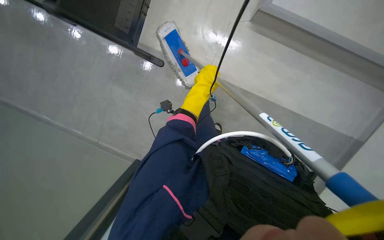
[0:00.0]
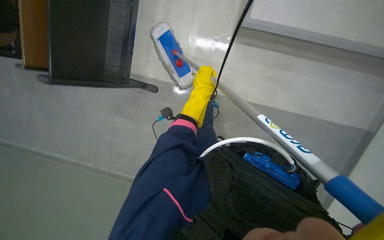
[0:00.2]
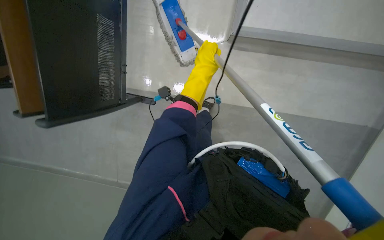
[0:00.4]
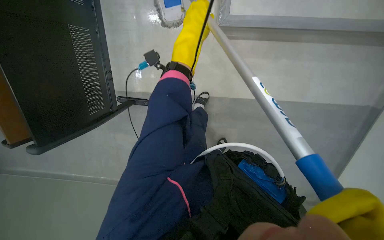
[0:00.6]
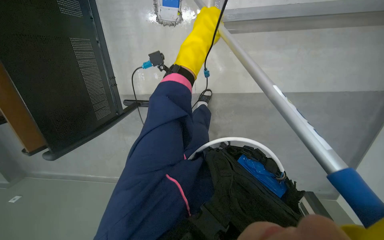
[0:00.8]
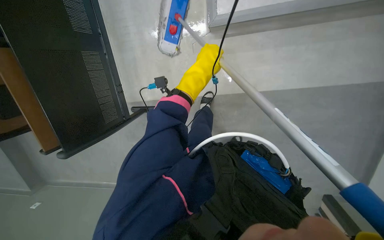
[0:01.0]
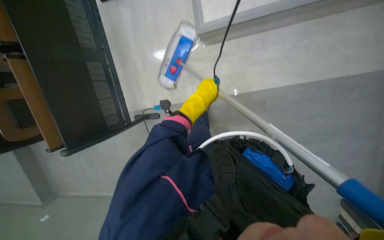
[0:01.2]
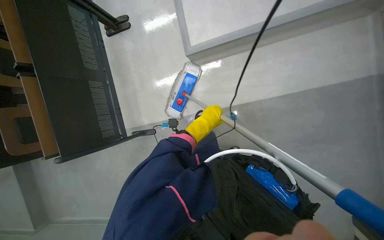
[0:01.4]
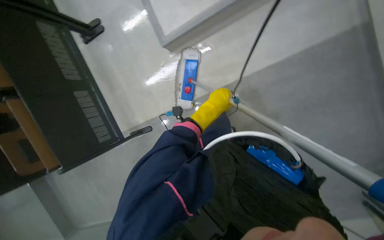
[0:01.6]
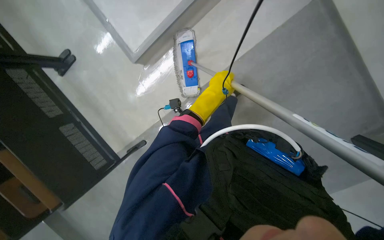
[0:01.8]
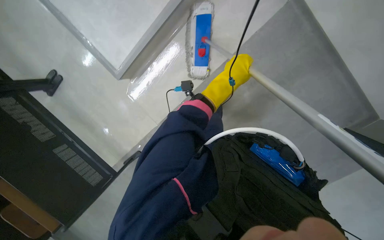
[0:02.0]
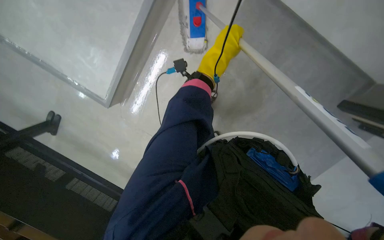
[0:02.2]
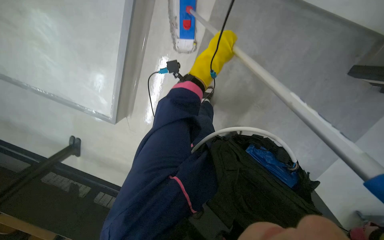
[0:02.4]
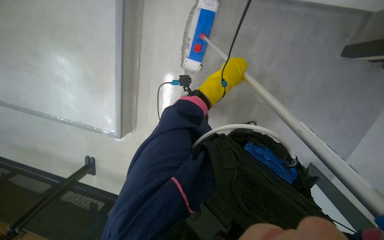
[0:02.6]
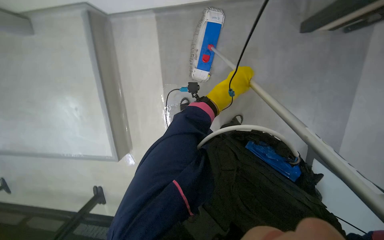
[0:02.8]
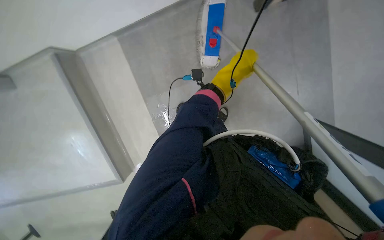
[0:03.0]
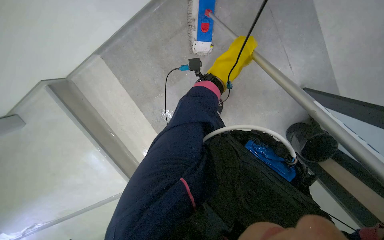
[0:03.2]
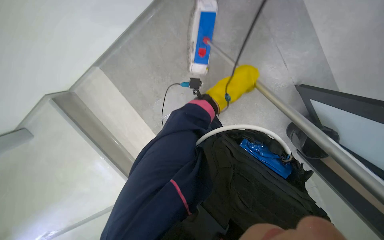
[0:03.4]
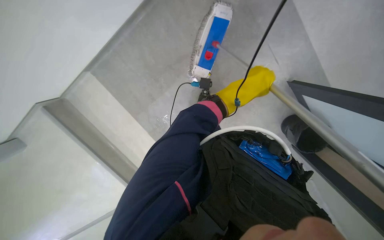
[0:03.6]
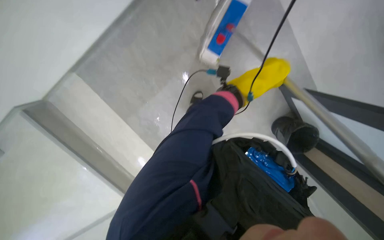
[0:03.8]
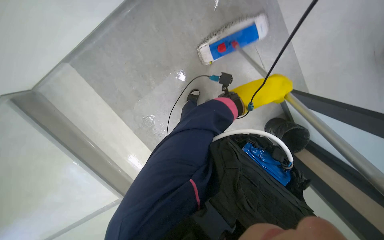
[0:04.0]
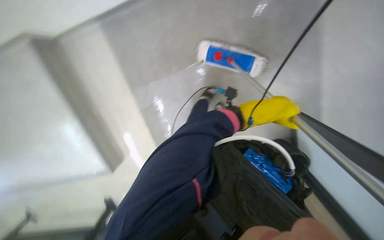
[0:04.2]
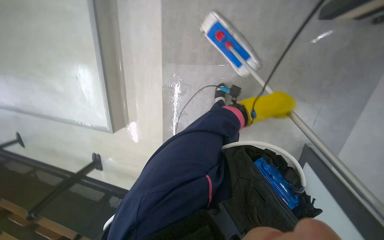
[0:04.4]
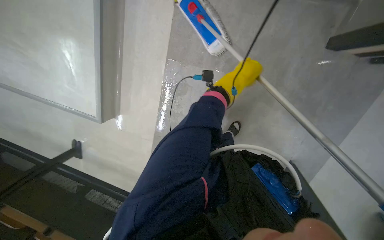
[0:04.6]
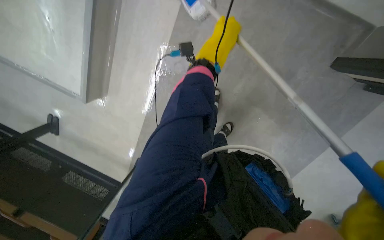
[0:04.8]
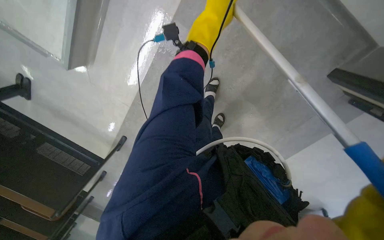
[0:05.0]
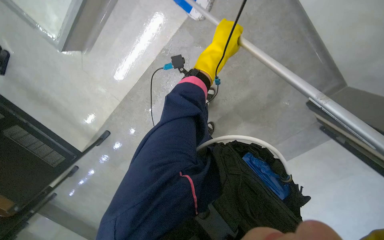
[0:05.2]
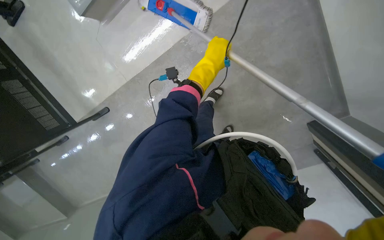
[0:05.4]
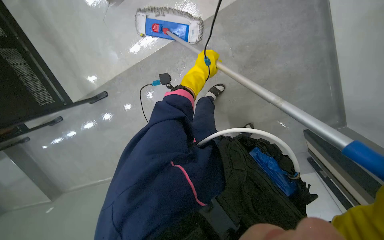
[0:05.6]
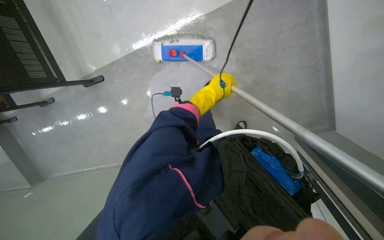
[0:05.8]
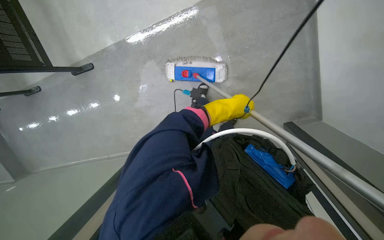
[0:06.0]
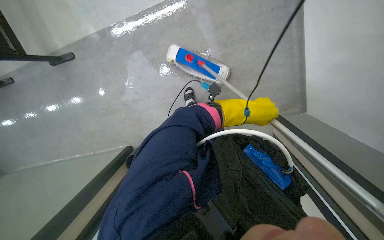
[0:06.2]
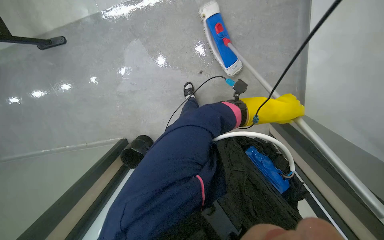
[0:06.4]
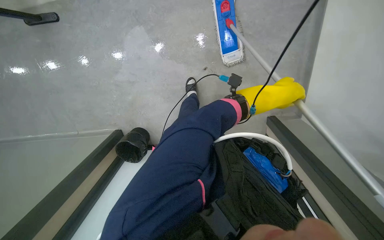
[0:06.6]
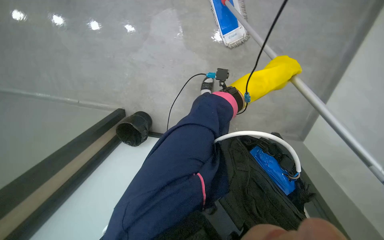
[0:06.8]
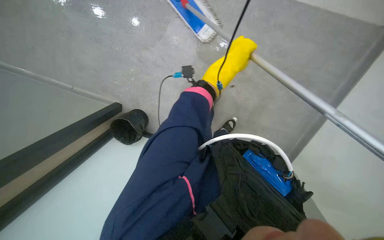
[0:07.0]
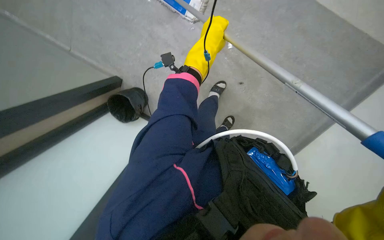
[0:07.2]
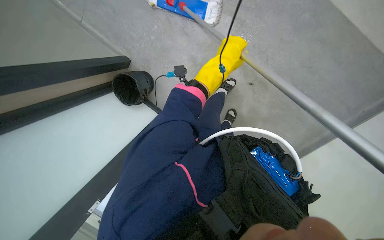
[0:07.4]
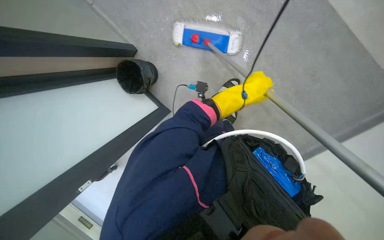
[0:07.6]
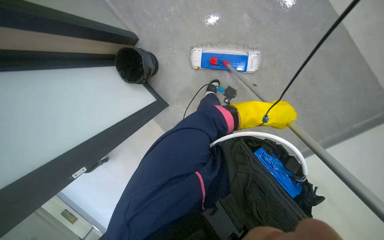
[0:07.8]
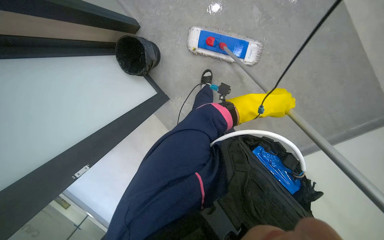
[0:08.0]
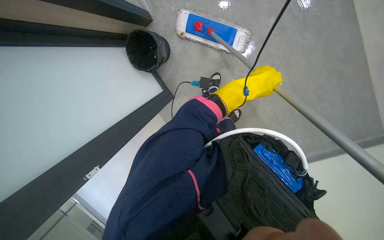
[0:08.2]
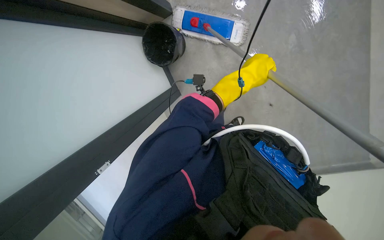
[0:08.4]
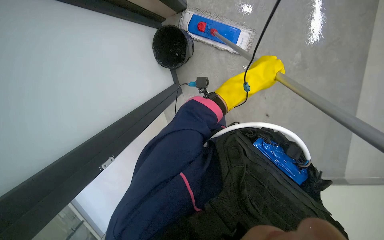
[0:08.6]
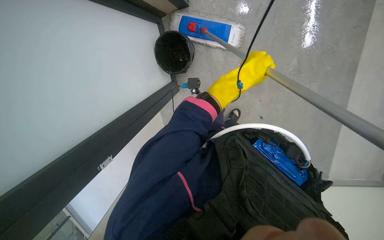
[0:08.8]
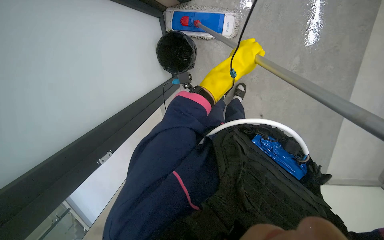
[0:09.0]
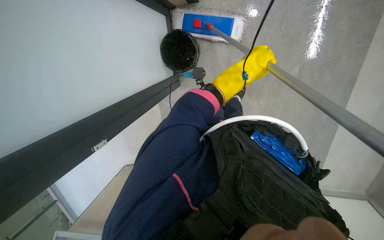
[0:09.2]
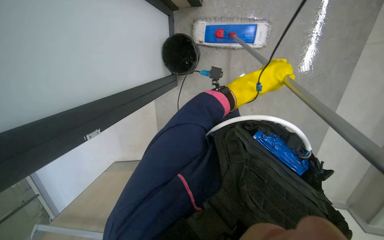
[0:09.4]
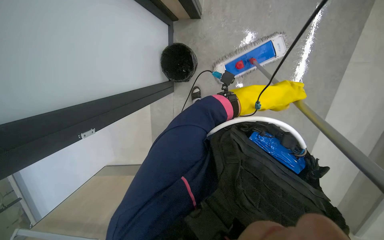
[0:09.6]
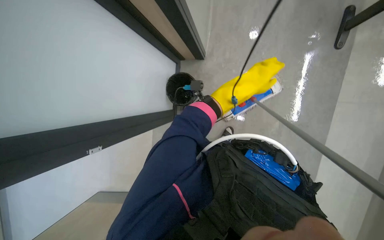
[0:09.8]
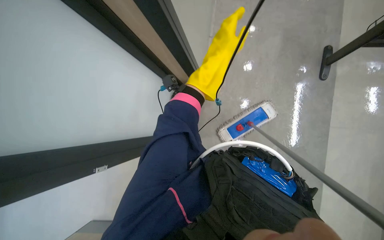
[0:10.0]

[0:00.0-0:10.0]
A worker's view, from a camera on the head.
Job: mopping floor.
The whole recording: Mopping the floor. The worker mops the floor with a long-handled mop.
0:01.4 to 0:02.8: The scene turns roughly 60 degrees counterclockwise in the picture.
0:02.8 to 0:04.2: The left hand goes approximately 15 cm to the right.
0:04.2 to 0:05.8: The camera is aimed some 25 degrees further to the right. The view tips downward by some 15 degrees.
0:05.8 to 0:07.2: The left hand reaches some 20 cm to the right, then returns.
0:07.2 to 0:08.6: The left hand heads down the picture, covering about 20 cm.
0:08.6 to 0:10.0: The view tips upward by some 30 degrees.

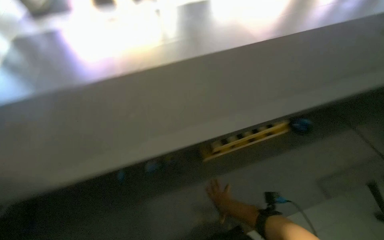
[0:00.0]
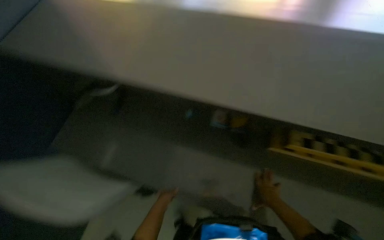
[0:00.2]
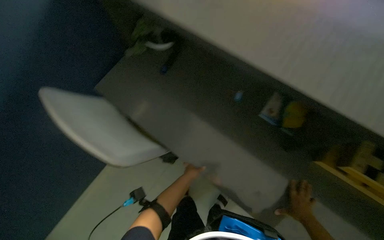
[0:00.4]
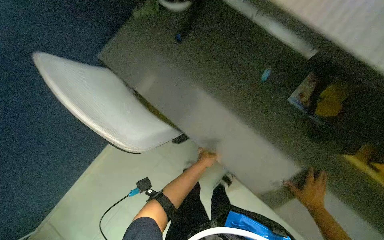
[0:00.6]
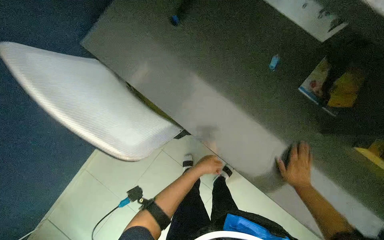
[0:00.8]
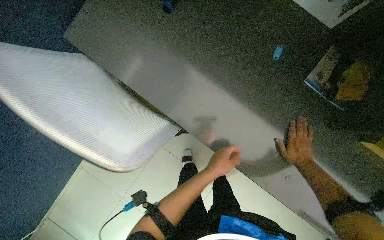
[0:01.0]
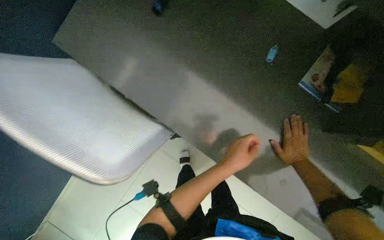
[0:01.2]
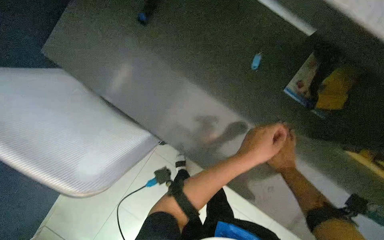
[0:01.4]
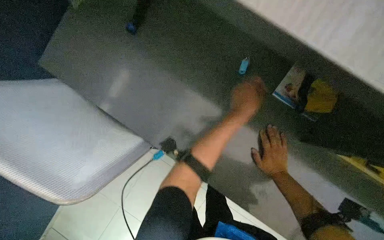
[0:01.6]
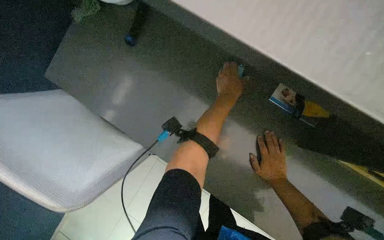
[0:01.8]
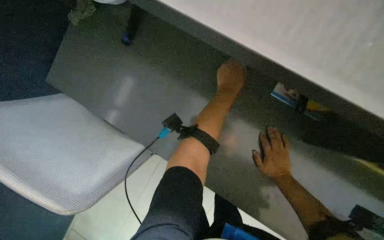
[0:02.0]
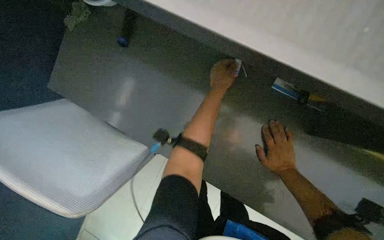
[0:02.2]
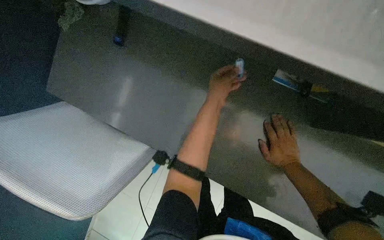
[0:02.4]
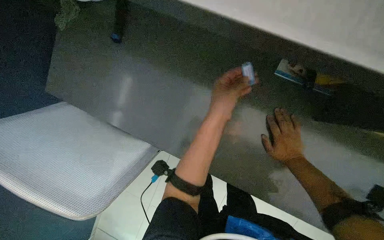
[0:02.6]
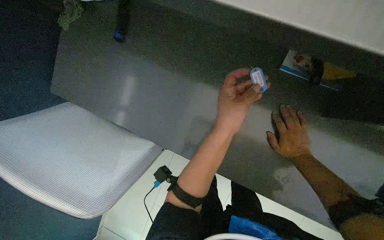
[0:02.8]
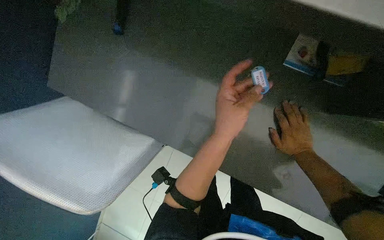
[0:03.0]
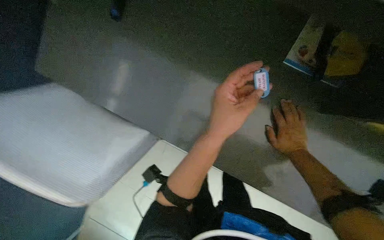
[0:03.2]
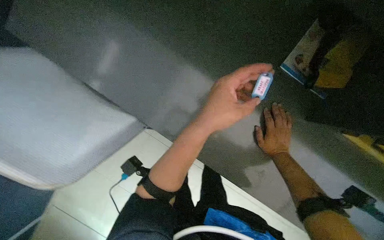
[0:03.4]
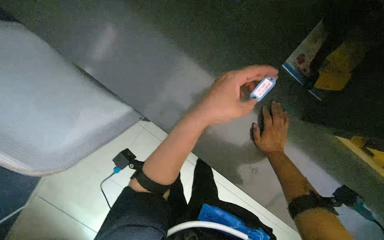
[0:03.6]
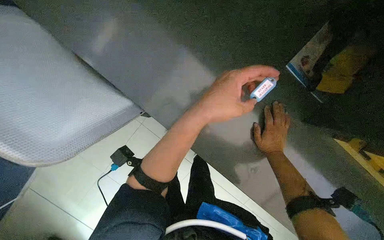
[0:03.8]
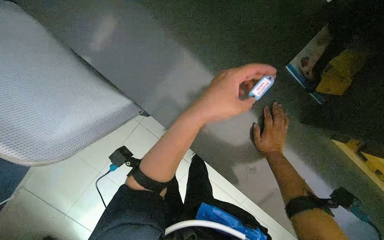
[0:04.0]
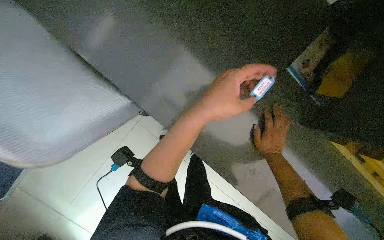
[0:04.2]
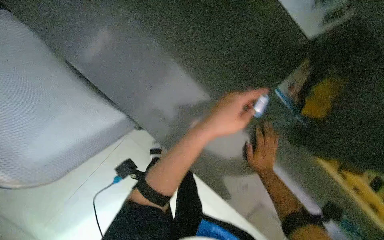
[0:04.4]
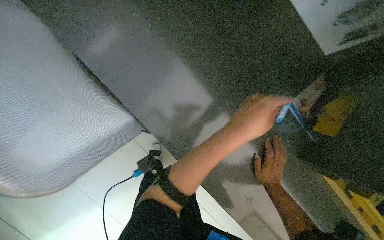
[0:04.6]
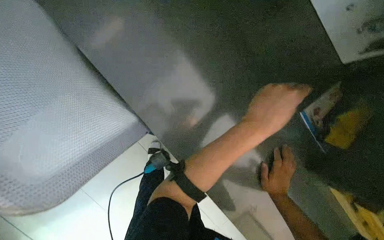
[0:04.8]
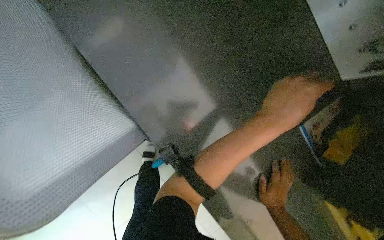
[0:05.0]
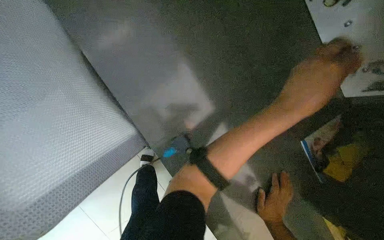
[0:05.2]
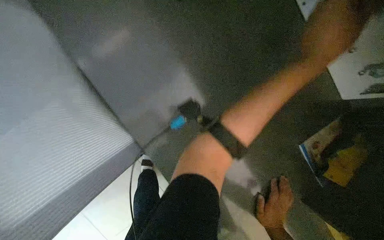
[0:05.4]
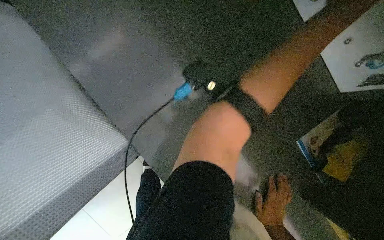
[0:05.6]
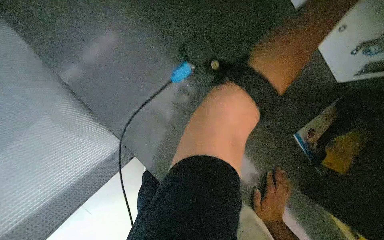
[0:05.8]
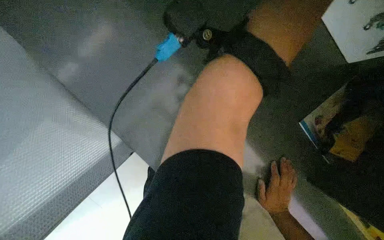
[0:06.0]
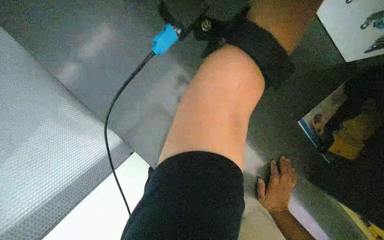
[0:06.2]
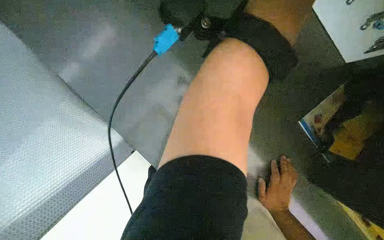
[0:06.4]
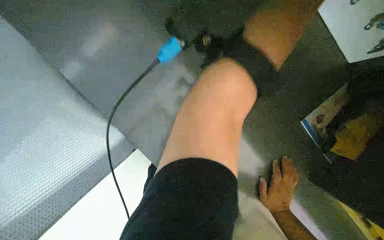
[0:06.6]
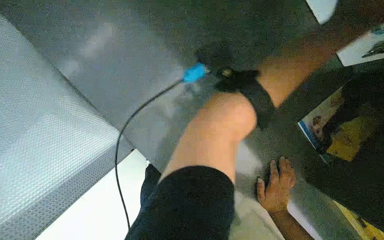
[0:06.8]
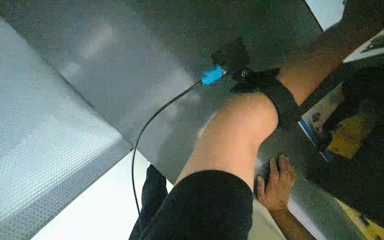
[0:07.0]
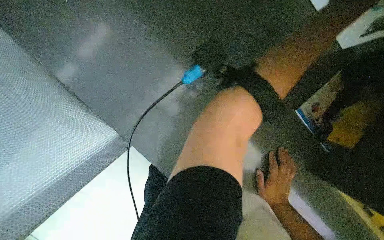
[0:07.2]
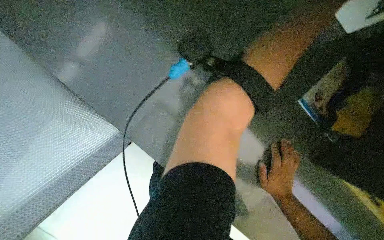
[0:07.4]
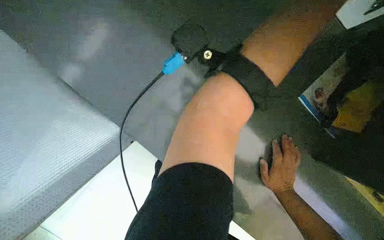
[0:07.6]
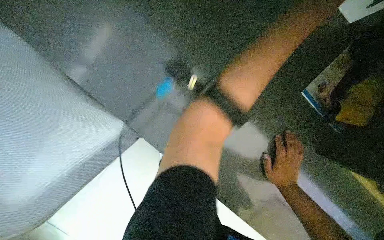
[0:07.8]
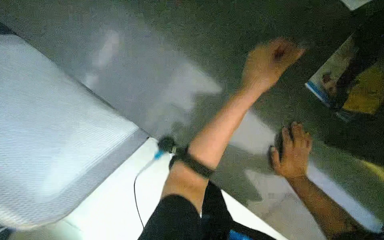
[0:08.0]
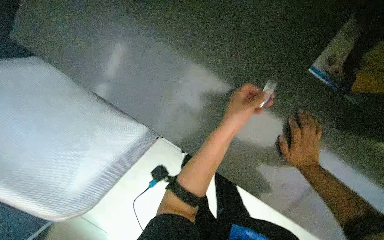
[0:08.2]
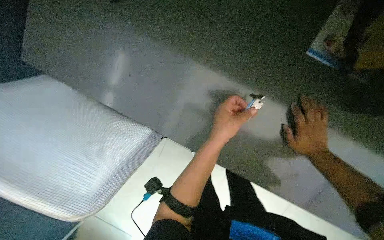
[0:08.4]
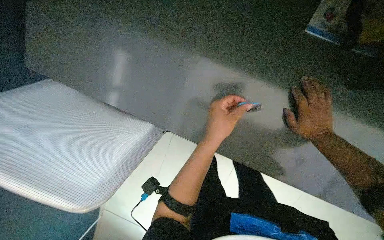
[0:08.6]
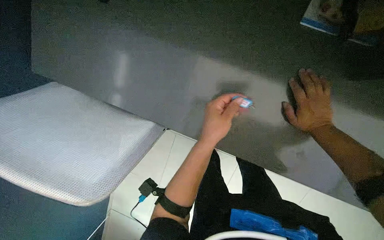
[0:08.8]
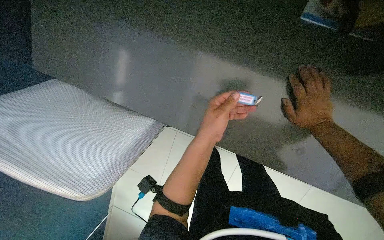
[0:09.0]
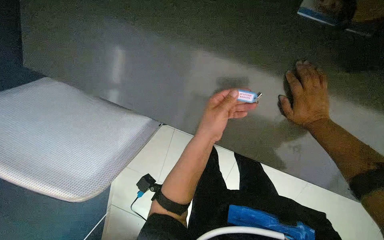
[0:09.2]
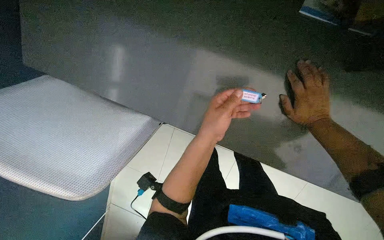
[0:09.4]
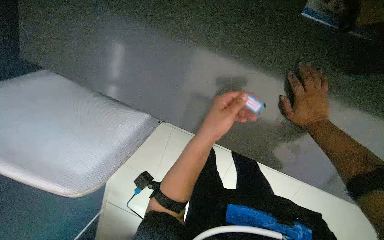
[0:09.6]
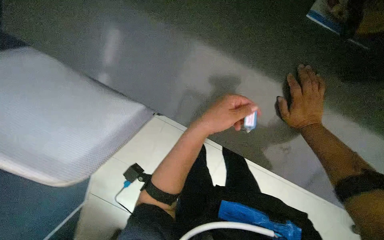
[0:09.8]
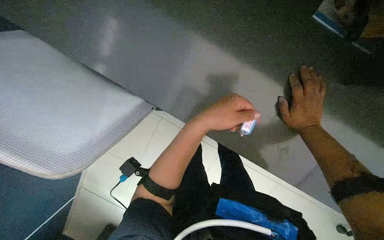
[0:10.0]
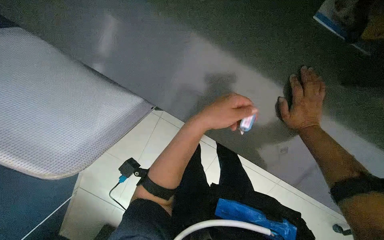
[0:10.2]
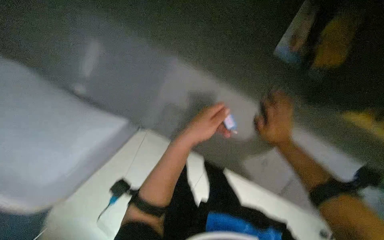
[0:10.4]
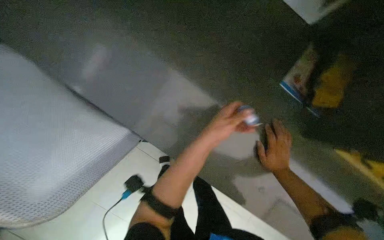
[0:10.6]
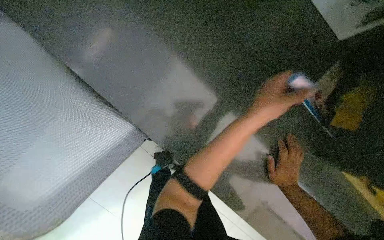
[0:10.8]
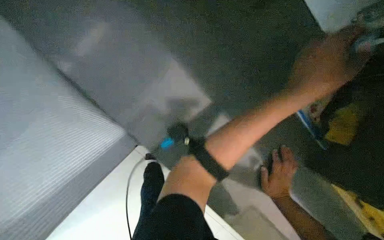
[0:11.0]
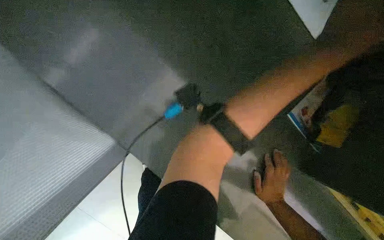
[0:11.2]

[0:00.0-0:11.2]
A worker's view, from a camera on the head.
Job: organizing items.
The whole recording: Examining object on desk. The worker picks up and examines a small object from the desk.
0:00.0 to 0:01.6: The head rotates some 60 degrees to the left. The view tilts roughly 30 degrees downward.
0:03.2 to 0:04.8: The view pans to the right by approximately 15 degrees.
0:09.6 to 0:11.2: The camera sweeps to the right, by some 20 degrees. The right hand shifts roughly 10 cm down the picture.
